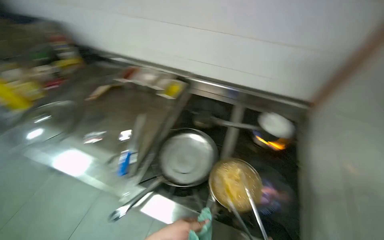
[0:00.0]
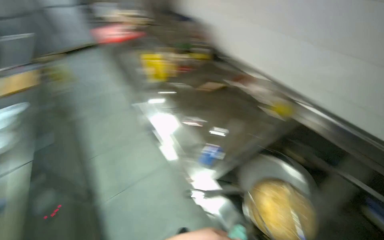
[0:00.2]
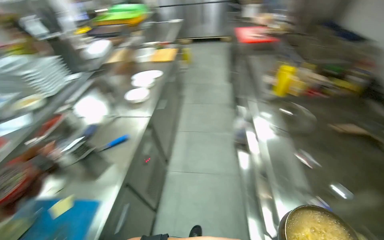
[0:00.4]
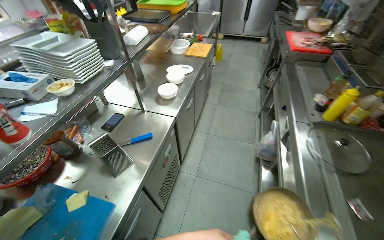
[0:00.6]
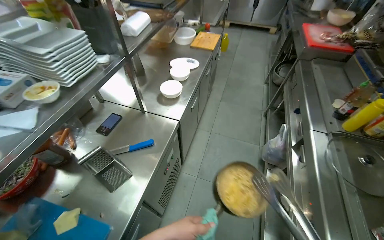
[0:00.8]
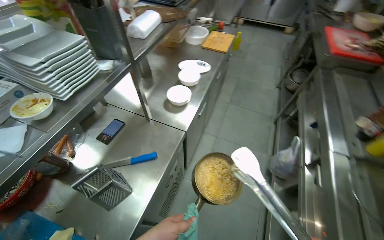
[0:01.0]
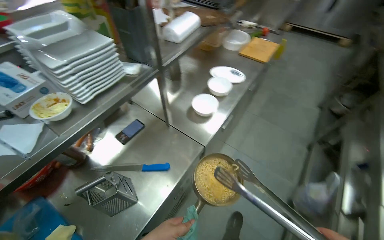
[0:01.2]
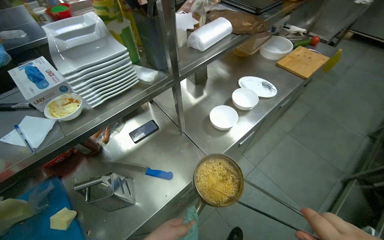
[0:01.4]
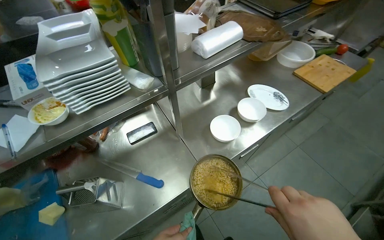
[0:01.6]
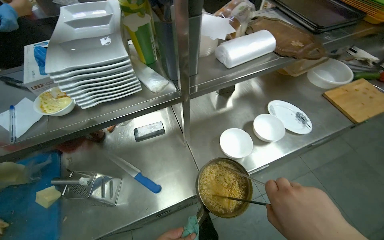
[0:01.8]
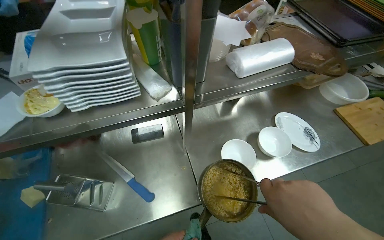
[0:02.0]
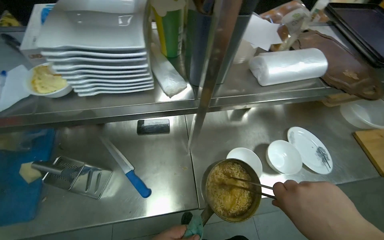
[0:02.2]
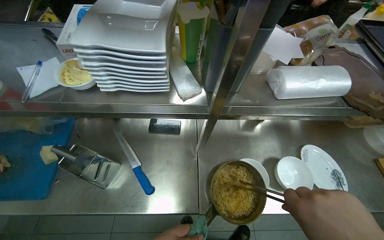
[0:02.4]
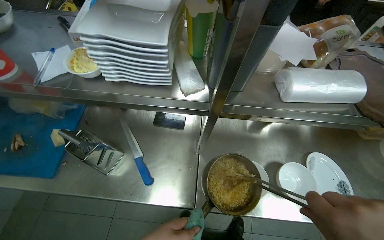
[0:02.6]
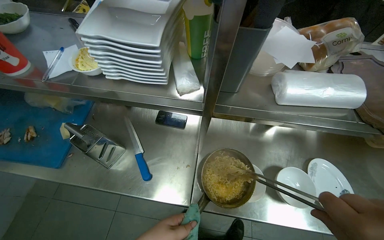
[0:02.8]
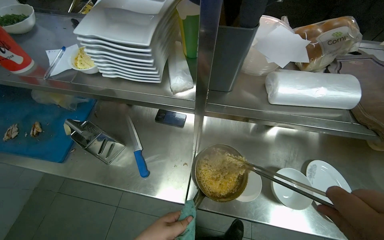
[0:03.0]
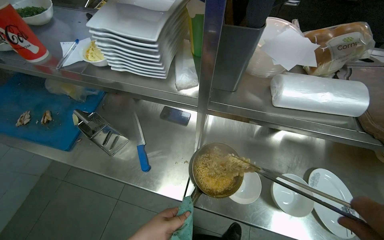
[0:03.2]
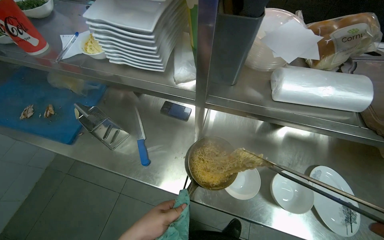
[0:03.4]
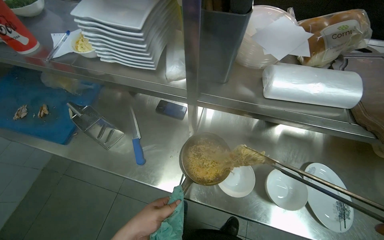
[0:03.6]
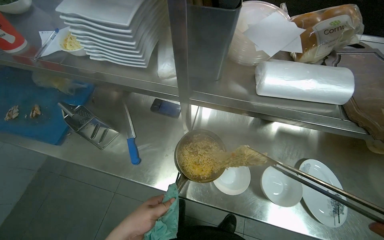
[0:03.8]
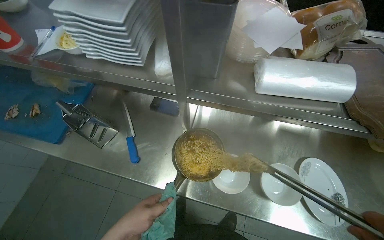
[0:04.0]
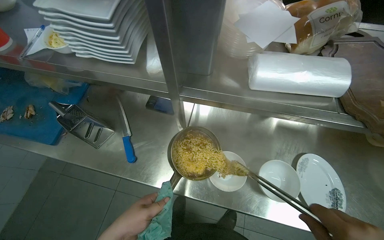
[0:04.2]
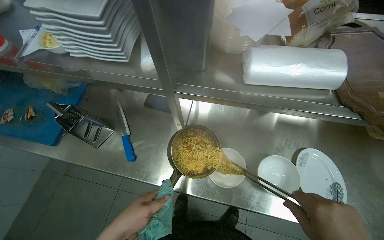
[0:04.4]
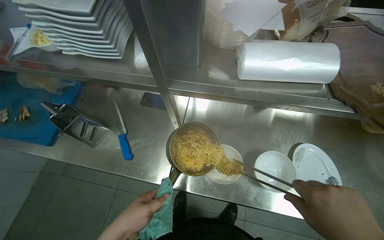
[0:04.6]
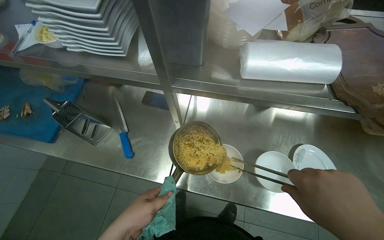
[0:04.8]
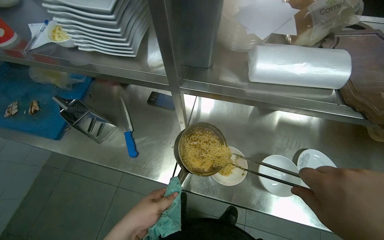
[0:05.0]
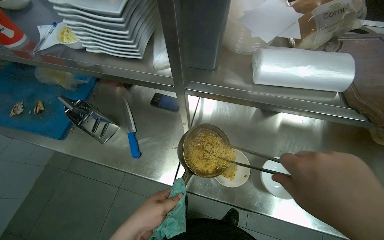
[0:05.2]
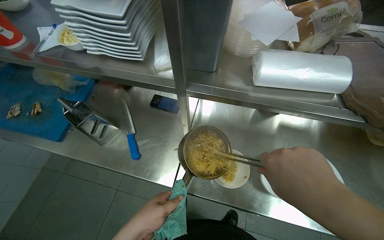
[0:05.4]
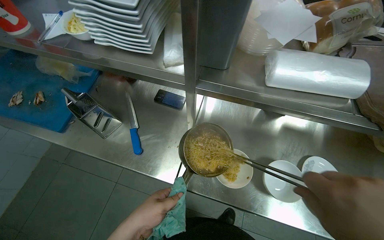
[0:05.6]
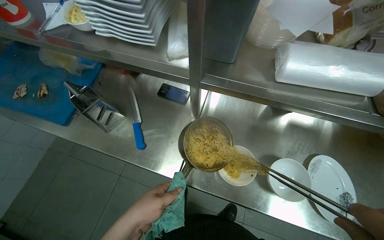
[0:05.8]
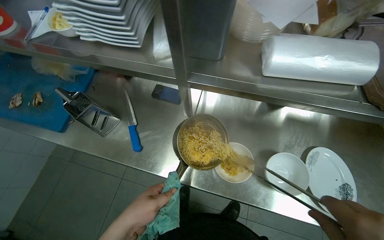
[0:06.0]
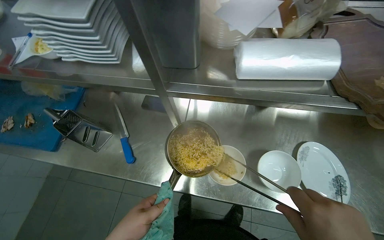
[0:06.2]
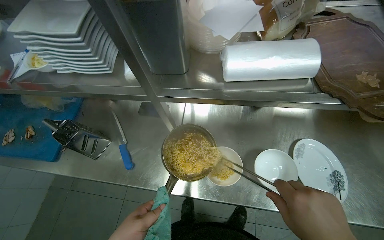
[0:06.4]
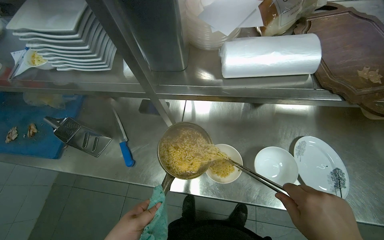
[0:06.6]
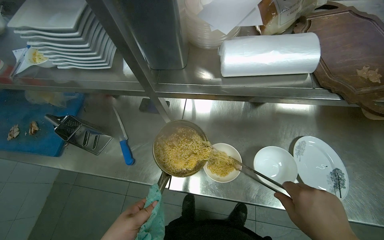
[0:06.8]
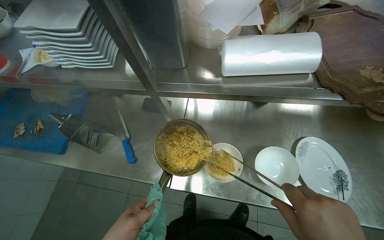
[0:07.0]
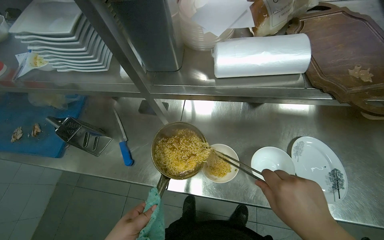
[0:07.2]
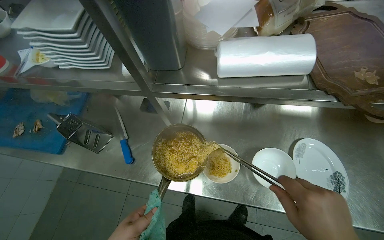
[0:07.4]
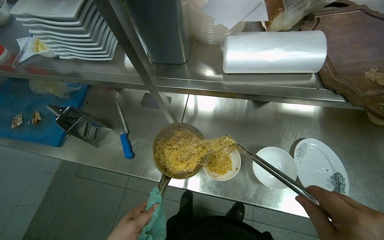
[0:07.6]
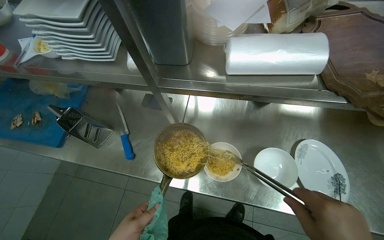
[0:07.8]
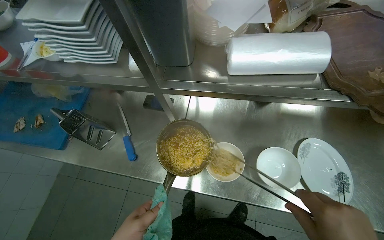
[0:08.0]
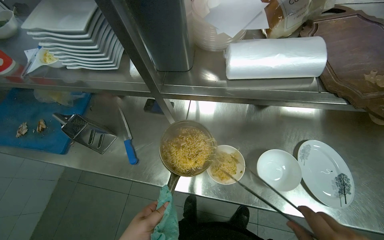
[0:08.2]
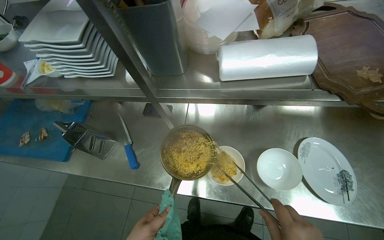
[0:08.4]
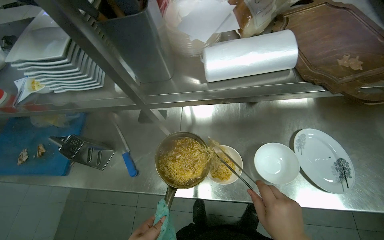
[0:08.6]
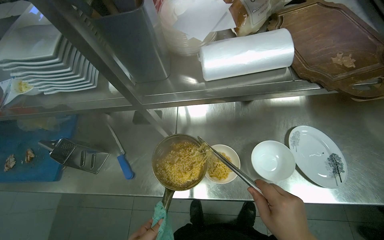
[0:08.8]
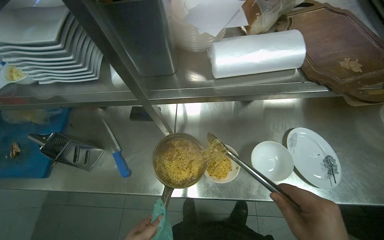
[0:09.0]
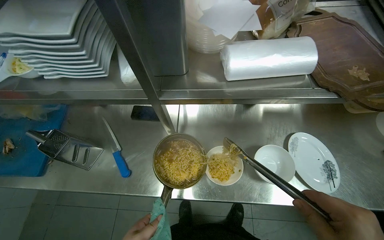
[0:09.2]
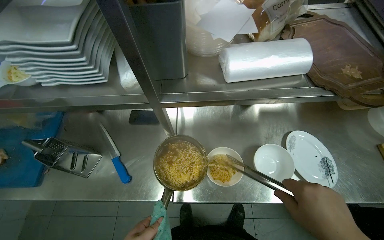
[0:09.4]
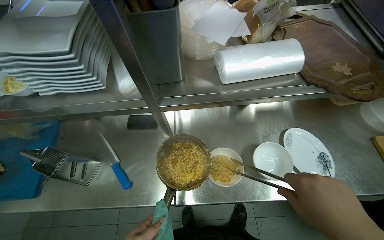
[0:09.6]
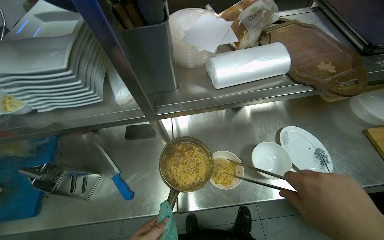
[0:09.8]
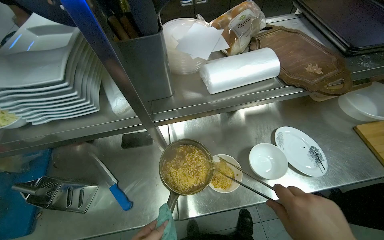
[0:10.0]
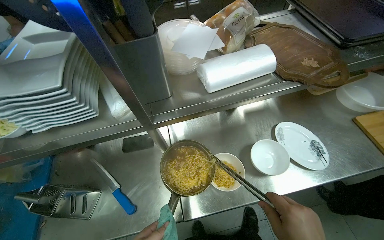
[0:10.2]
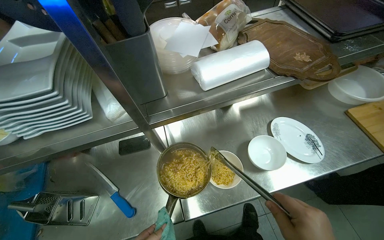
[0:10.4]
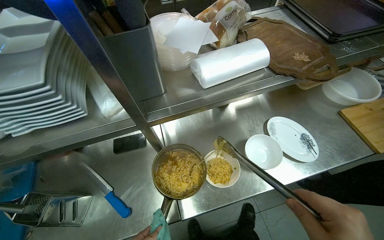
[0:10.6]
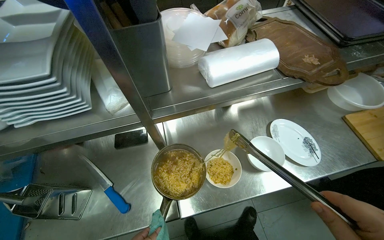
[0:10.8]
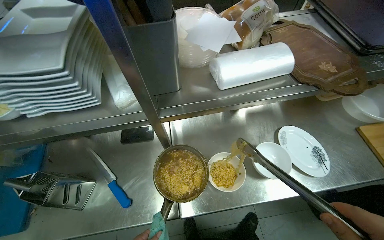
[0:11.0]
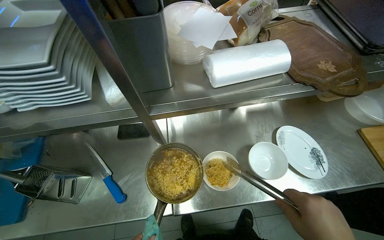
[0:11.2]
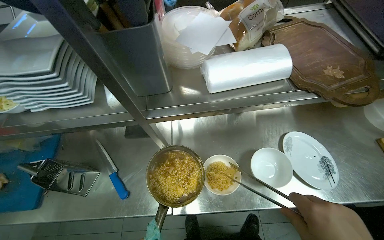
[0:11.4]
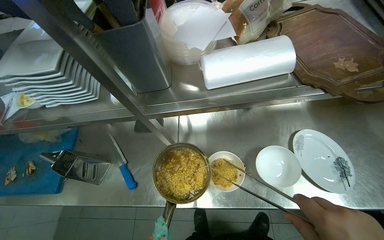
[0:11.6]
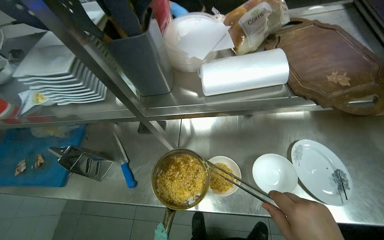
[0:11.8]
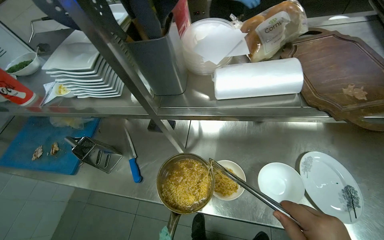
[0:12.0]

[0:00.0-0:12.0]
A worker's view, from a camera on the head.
Job: preparing food.
The whole recording: Plating noodles and dumplings into bowls. The worker transfers noodles and dumplings from a pot into multiple bowls using tongs, then adds a creamy topping.
0:01.6 to 0:03.0: The head turns to the left by about 45 degrees.
0:10.4 to 0:12.0: The head turns to the left by some 25 degrees.

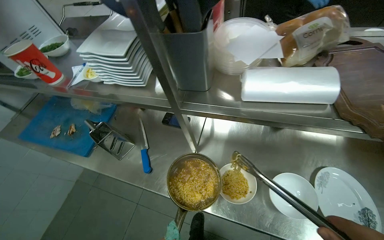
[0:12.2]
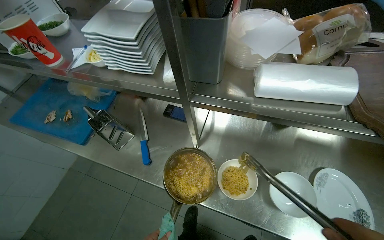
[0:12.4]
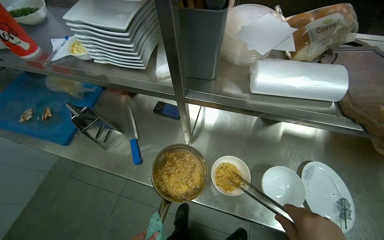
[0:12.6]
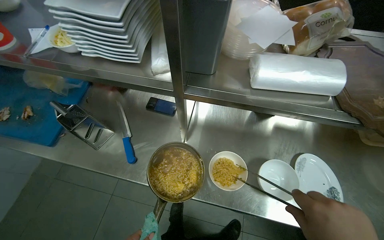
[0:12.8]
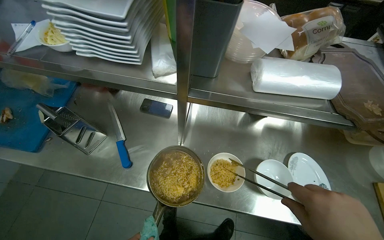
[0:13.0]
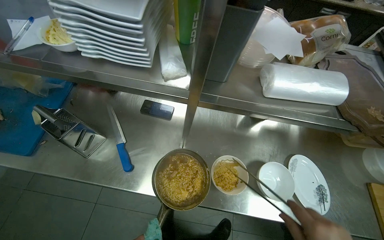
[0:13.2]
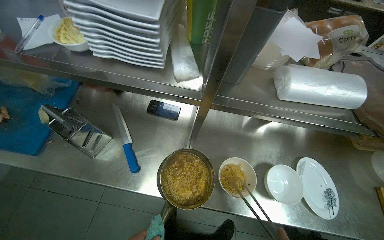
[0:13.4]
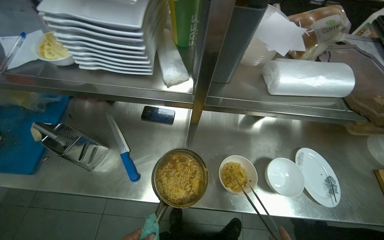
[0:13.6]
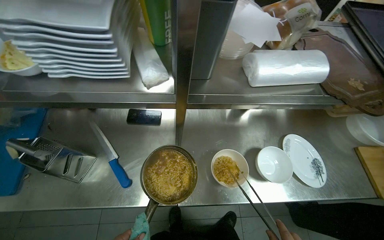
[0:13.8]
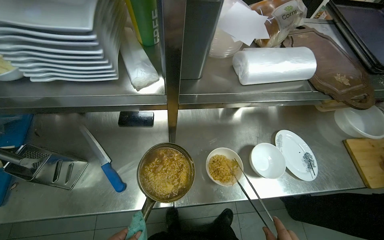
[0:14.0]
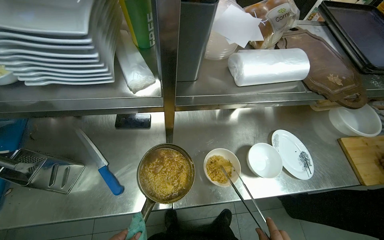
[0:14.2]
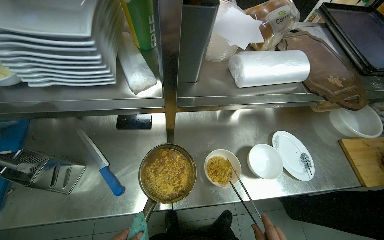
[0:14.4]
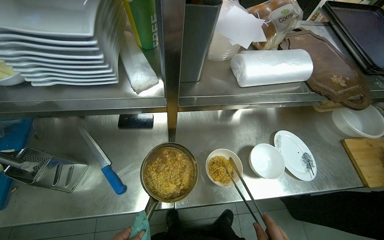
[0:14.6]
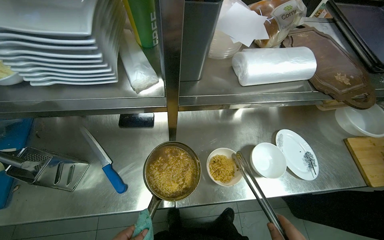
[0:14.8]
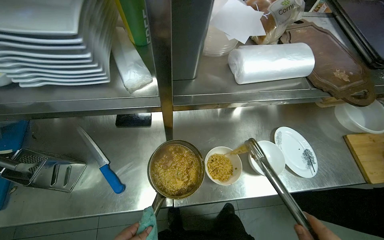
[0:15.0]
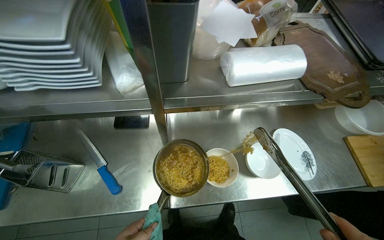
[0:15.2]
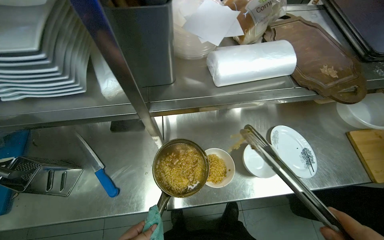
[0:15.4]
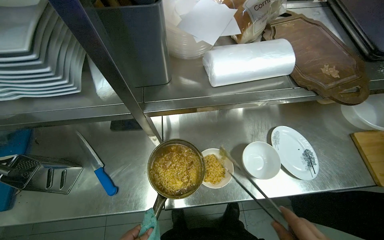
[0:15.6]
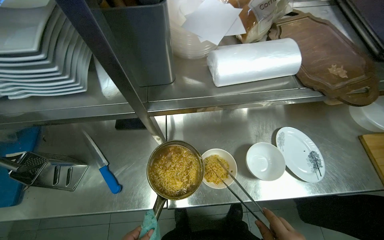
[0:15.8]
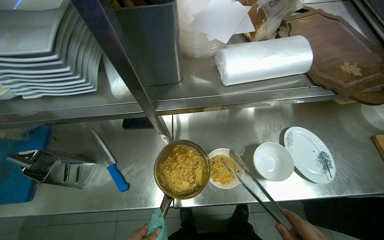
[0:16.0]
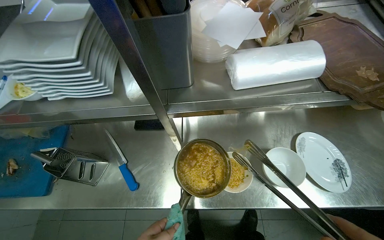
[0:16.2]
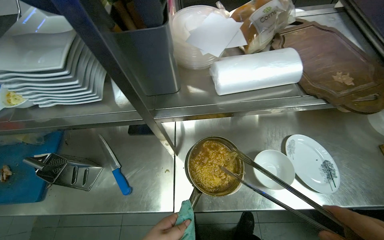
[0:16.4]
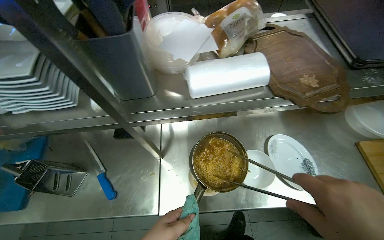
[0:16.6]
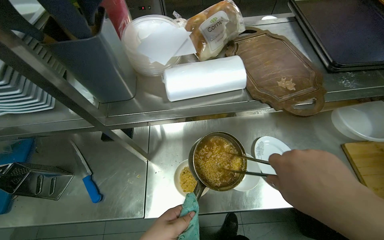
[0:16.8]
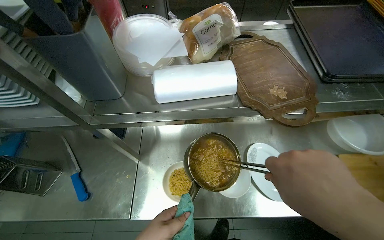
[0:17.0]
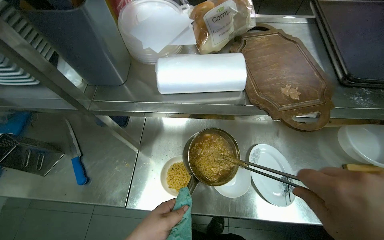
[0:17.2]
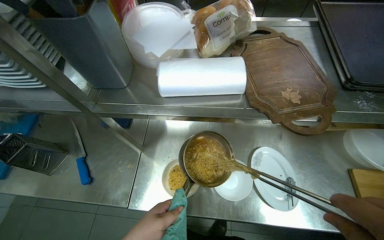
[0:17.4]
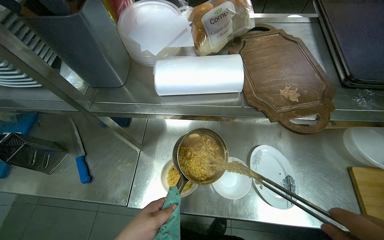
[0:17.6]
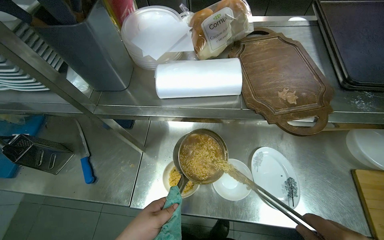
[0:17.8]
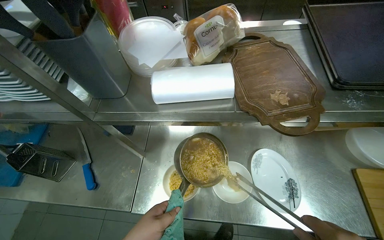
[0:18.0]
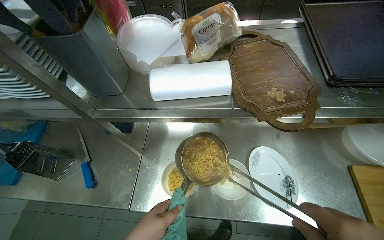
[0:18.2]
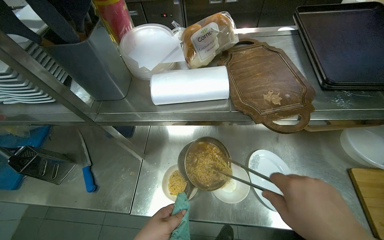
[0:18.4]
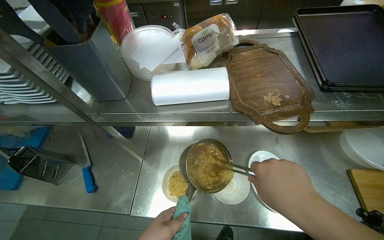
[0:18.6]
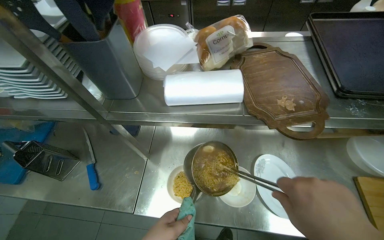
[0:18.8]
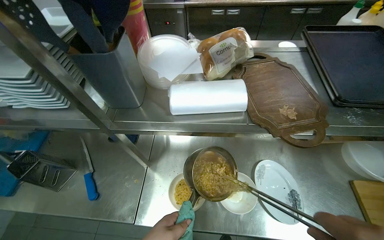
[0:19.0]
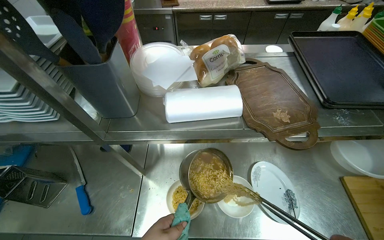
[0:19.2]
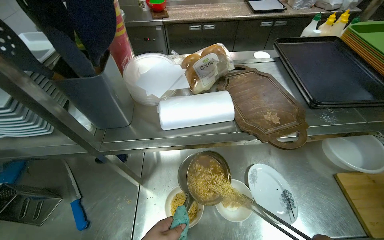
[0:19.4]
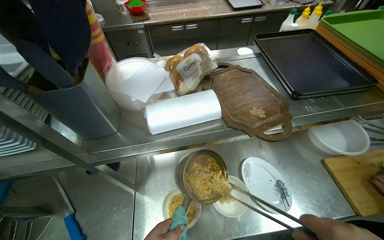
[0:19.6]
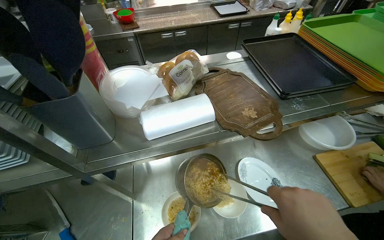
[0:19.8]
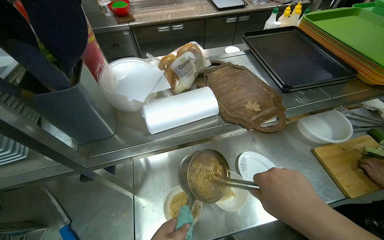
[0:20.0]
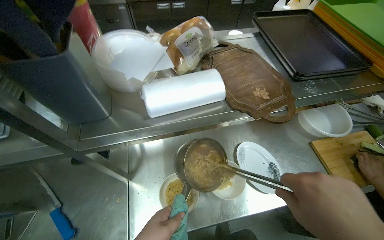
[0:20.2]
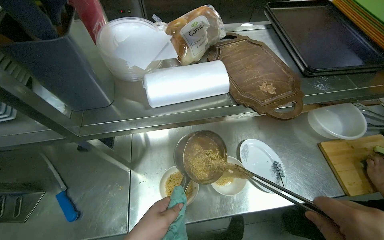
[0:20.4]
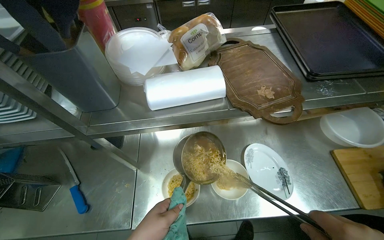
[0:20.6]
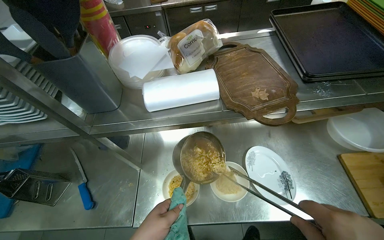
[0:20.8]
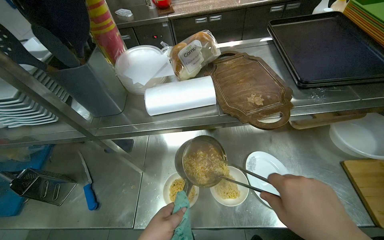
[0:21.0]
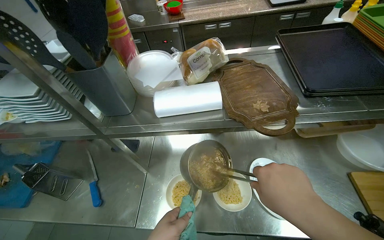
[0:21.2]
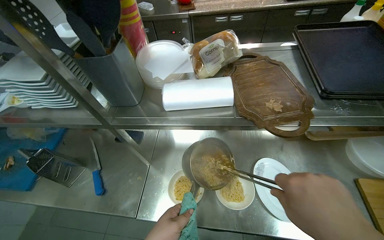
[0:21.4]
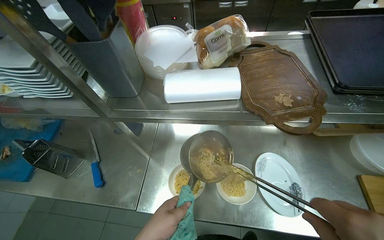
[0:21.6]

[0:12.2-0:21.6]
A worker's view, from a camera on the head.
Job: preparing food.
The whole recording: Plating noodles and dumplings into bowls. The worker transfers noodles and dumplings from a pot into multiple bowls using tongs, then adds a creamy topping.
0:12.2 to 0:13.8: The head rotates about 25 degrees to the right.
0:18.4 to 0:20.0: The head turns to the right by approximately 20 degrees.
0:20.0 to 0:21.6: The wearer's head swings roughly 20 degrees to the left.
